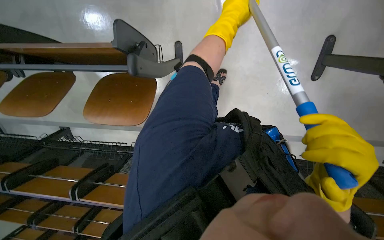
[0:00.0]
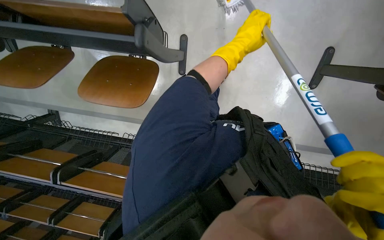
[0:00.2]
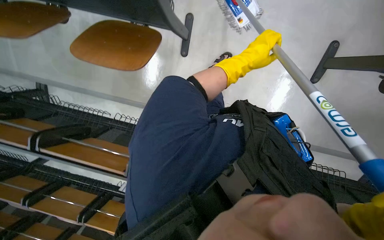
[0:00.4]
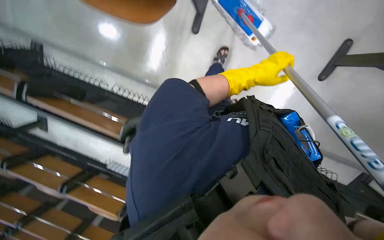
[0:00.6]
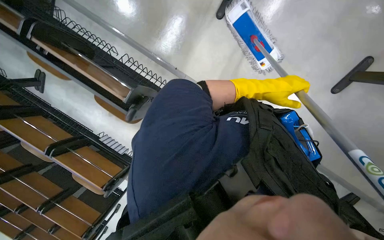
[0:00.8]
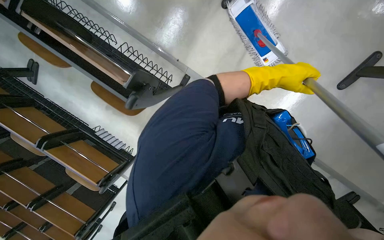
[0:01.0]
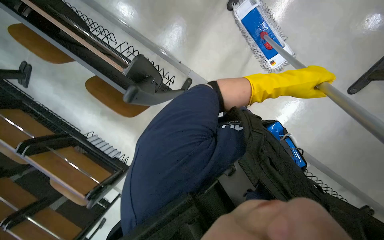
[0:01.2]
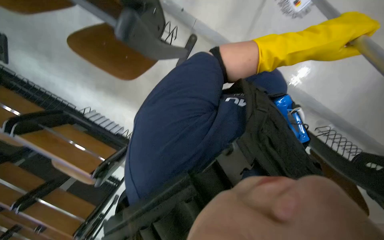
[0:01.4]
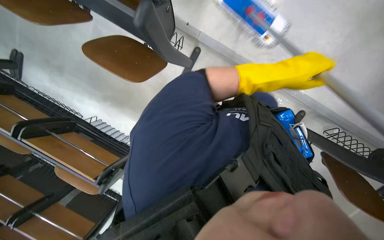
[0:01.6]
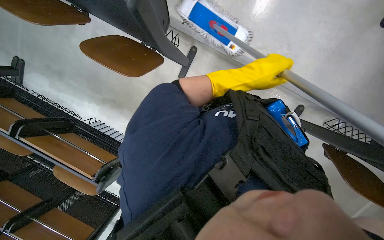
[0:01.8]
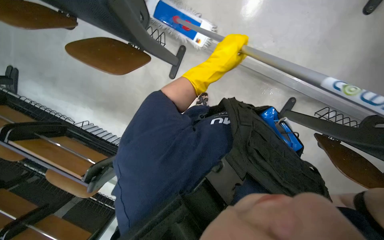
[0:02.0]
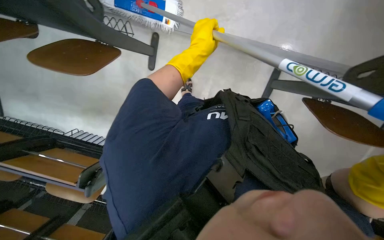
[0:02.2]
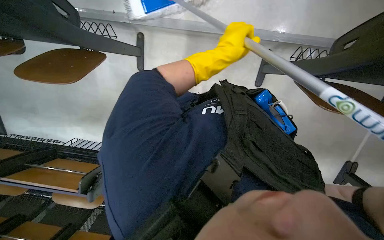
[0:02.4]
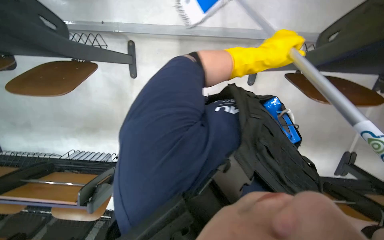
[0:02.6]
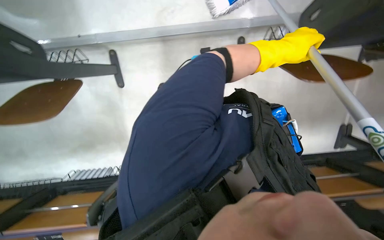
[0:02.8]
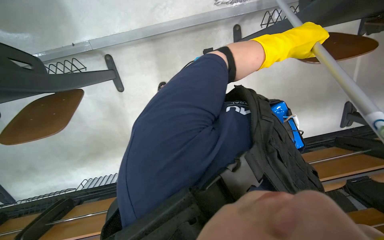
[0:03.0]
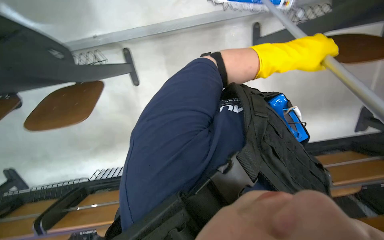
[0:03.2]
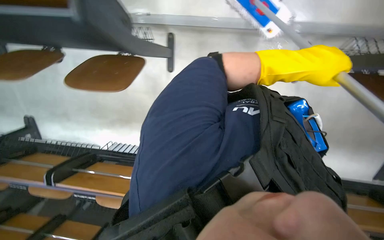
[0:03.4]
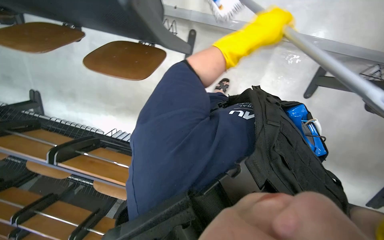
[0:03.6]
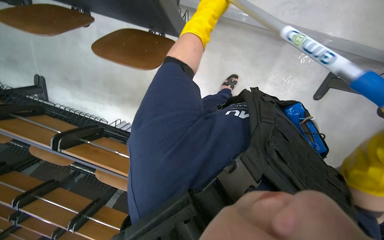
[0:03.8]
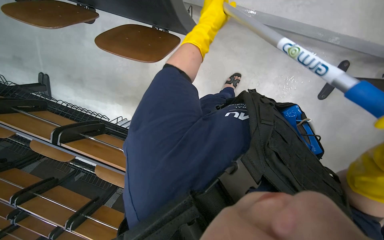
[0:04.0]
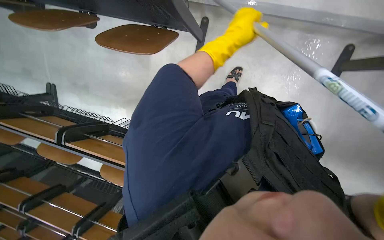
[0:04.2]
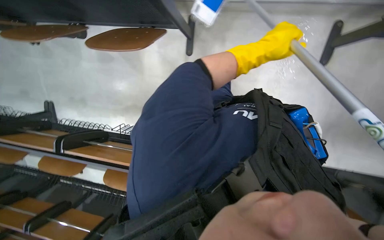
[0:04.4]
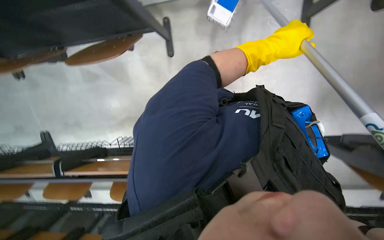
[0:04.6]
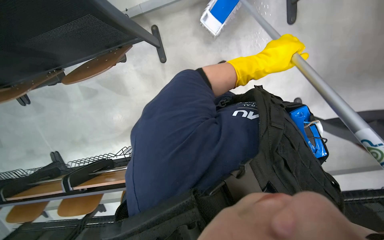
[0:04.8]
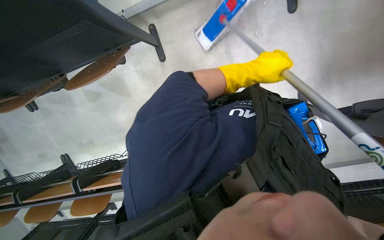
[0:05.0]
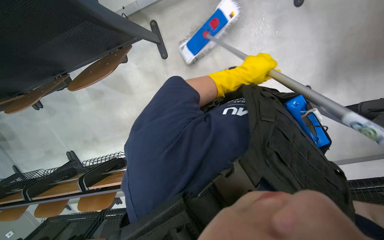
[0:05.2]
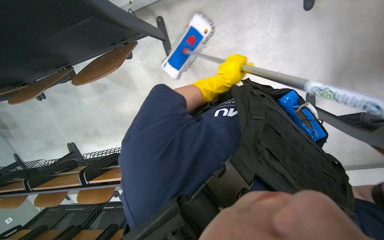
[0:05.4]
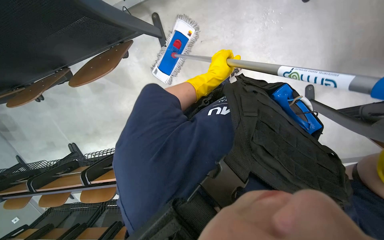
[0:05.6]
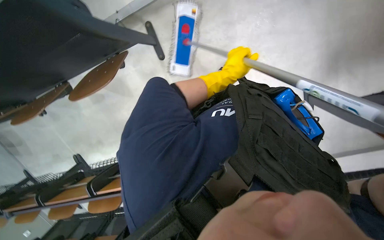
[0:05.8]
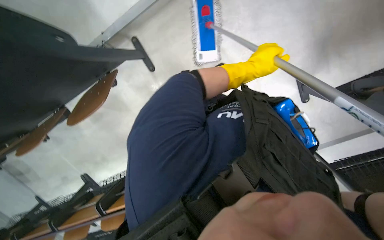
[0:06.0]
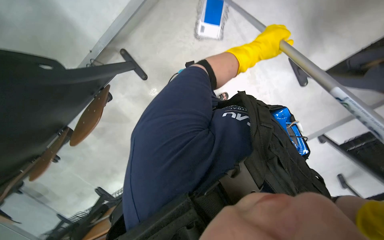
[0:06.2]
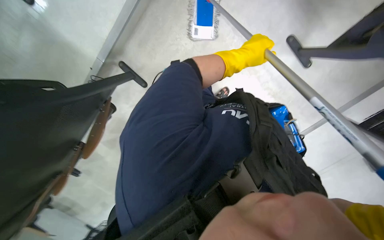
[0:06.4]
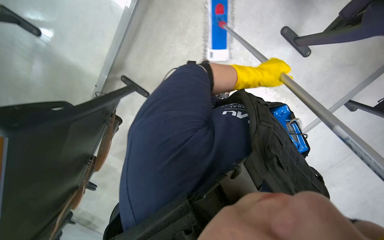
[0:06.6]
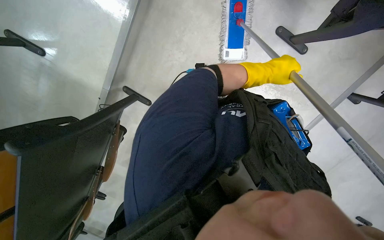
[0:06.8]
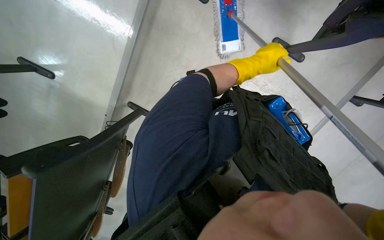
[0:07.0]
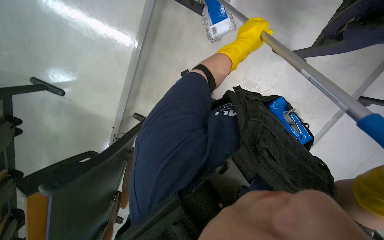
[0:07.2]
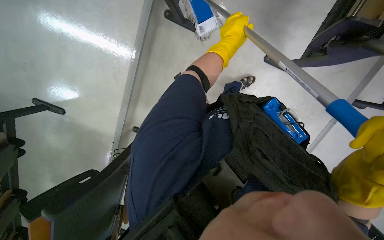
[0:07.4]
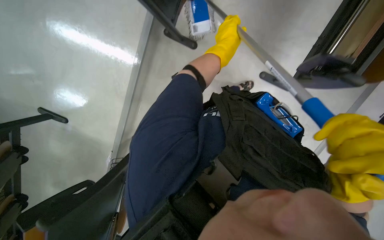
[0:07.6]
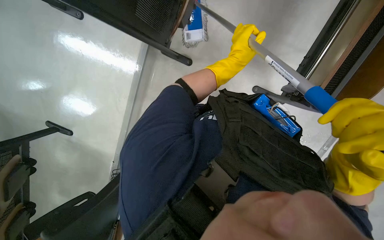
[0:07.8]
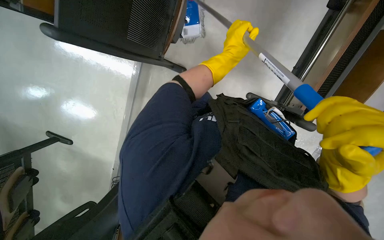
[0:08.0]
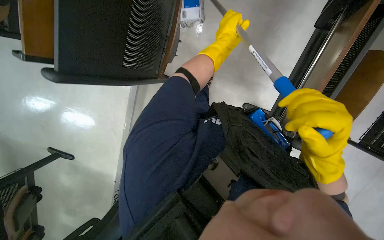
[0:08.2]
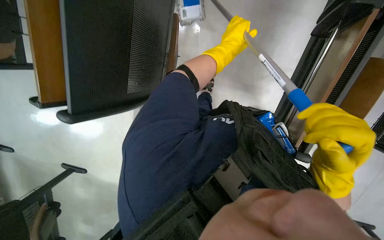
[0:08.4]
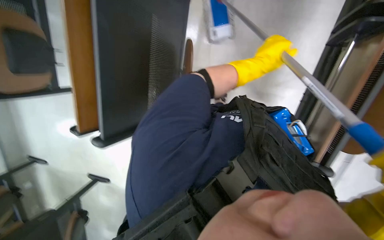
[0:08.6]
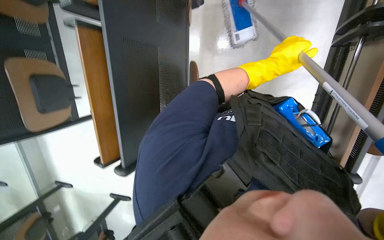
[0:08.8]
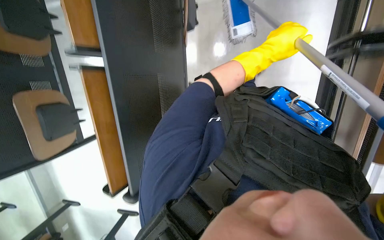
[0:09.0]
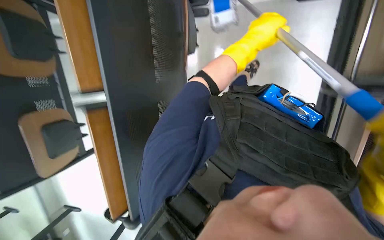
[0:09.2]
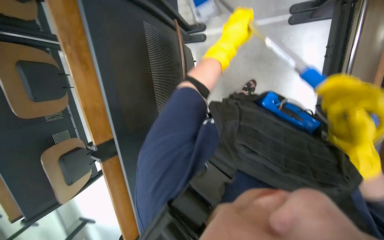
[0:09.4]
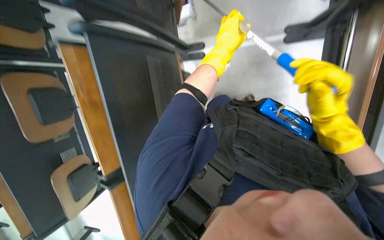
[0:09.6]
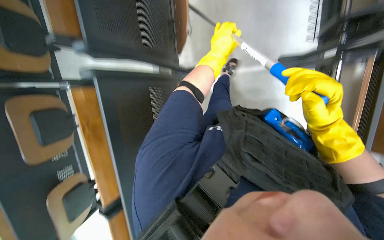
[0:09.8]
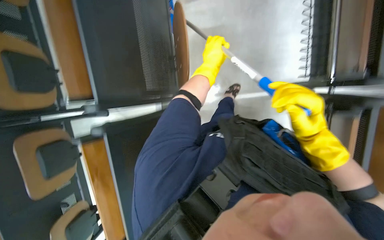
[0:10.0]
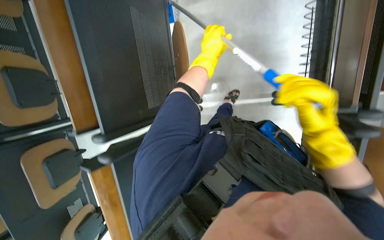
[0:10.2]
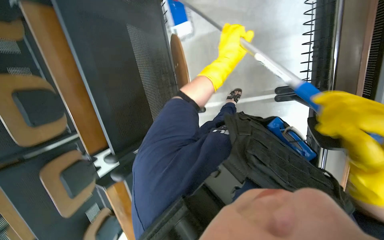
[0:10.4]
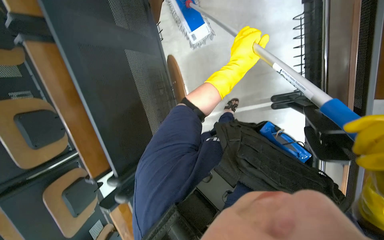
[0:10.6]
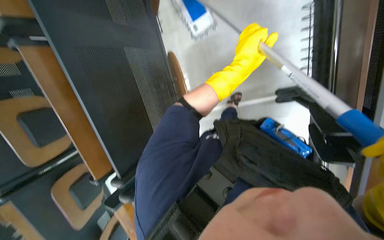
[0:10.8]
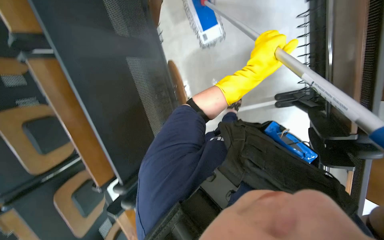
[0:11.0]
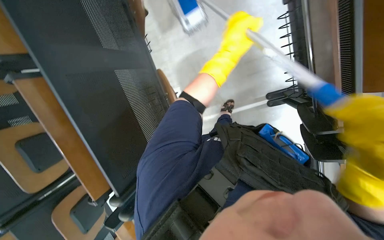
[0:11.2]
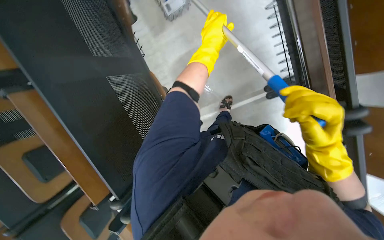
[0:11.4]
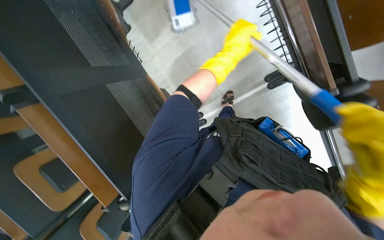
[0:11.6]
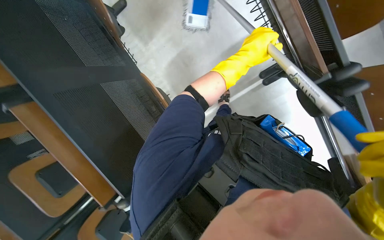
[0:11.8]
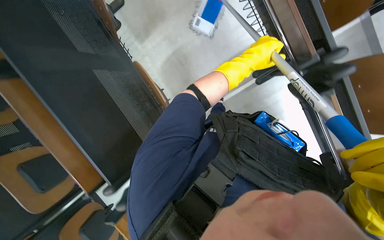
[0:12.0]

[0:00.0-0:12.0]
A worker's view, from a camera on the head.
Job: mopping floor.
The whole recording: Mopping lecture hall floor. The worker mops the floor in the lecture hall, moving chairs and other items as needed to clean the area.
0:00.0 to 0:01.6: The camera is carried approximately 60 cm. The scene turns some 35 degrees clockwise in the picture.
0:01.6 to 0:03.0: The scene rotates counterclockwise by about 40 degrees. The left hand travels to the left and back again, roughly 10 cm each way.
0:03.0 to 0:04.4: The left hand goes to the left and returns, roughly 40 cm each way.
0:04.4 to 0:06.0: The scene turns roughly 35 degrees counterclockwise in the picture.
0:06.0 to 0:07.6: The scene rotates counterclockwise by some 30 degrees. The left hand moves up the picture, about 20 cm.
0:07.6 to 0:09.0: The view tilts some 15 degrees upward. The left hand goes some 25 cm nearer to the camera.
0:09.0 to 0:10.4: The wearer looks some 15 degrees further upward.
0:10.4 to 0:12.0: The left hand is displaced to the right and nearer to the camera by some 15 cm.

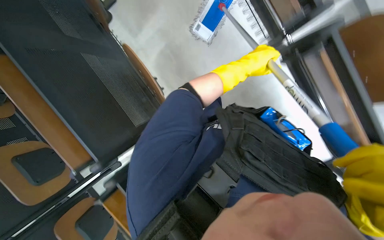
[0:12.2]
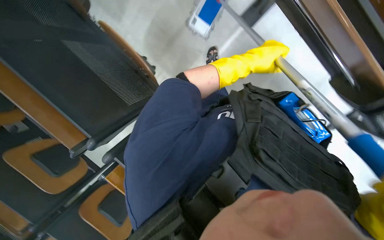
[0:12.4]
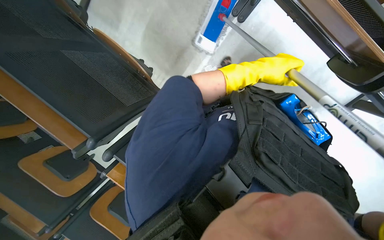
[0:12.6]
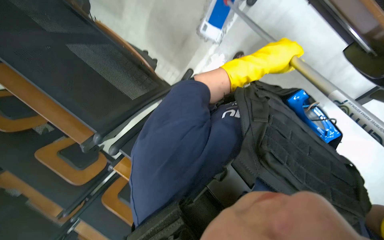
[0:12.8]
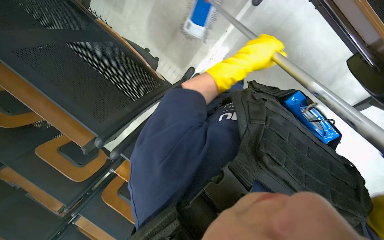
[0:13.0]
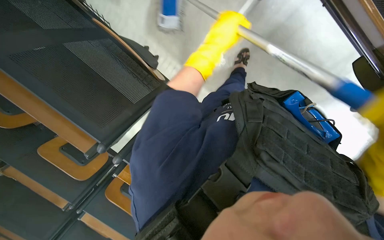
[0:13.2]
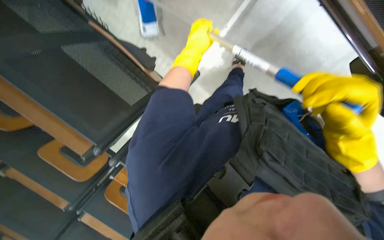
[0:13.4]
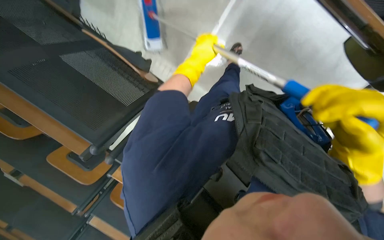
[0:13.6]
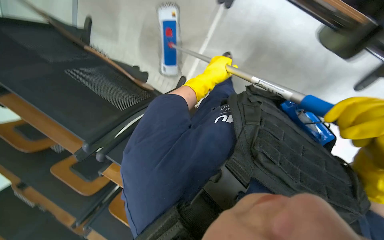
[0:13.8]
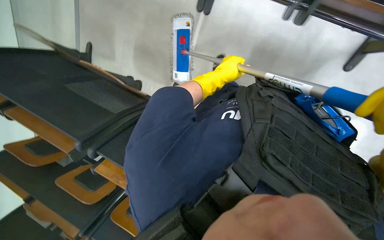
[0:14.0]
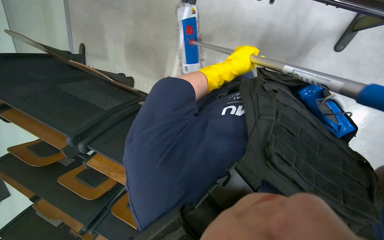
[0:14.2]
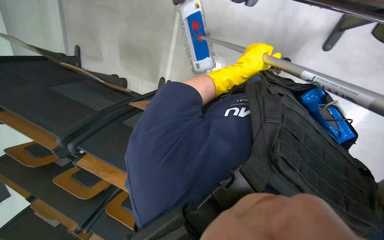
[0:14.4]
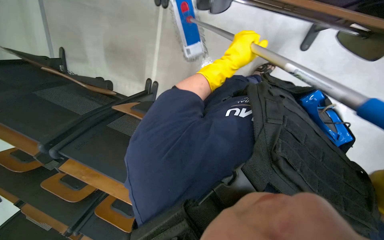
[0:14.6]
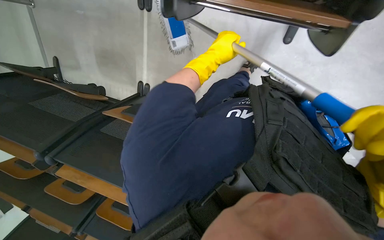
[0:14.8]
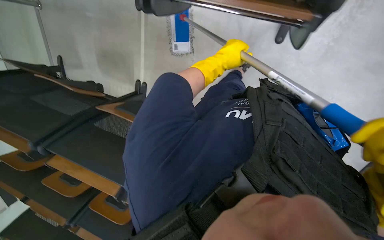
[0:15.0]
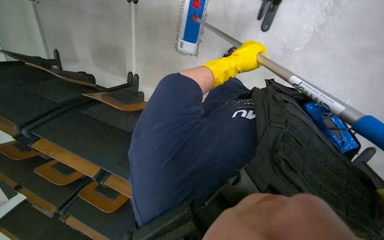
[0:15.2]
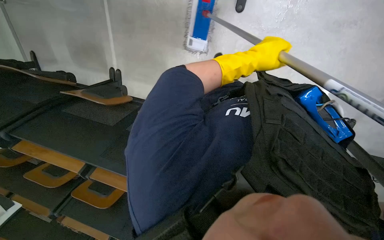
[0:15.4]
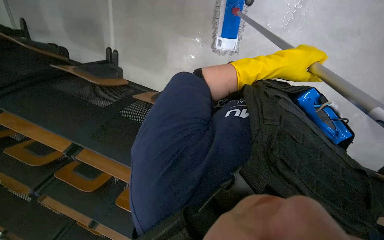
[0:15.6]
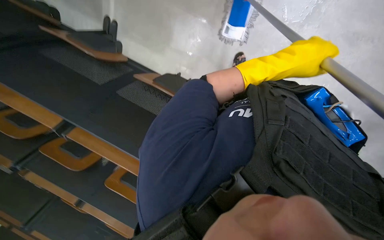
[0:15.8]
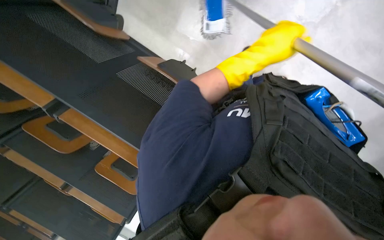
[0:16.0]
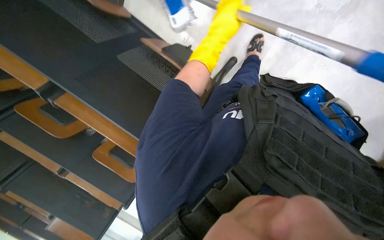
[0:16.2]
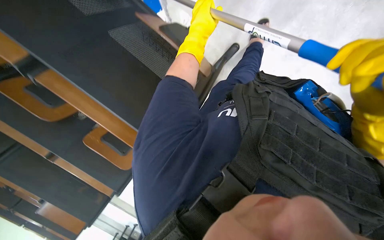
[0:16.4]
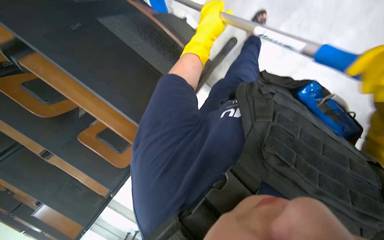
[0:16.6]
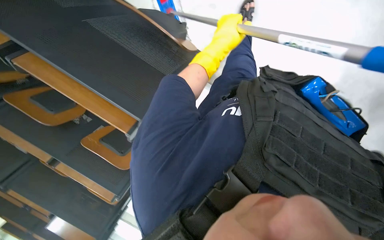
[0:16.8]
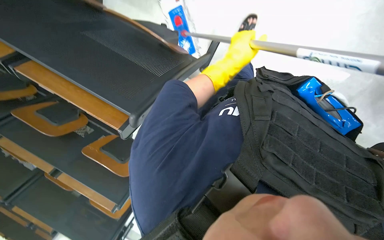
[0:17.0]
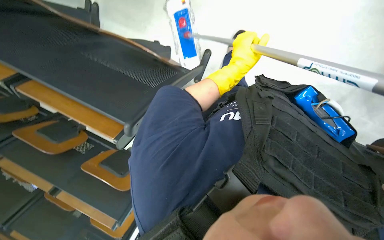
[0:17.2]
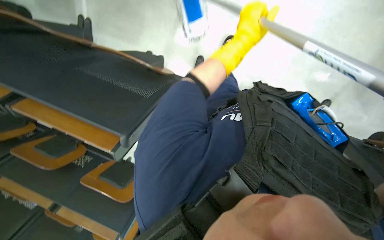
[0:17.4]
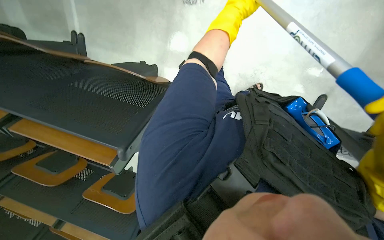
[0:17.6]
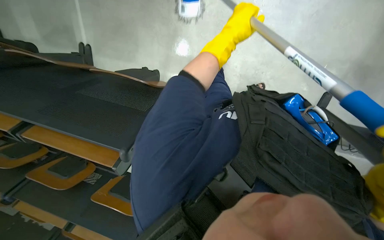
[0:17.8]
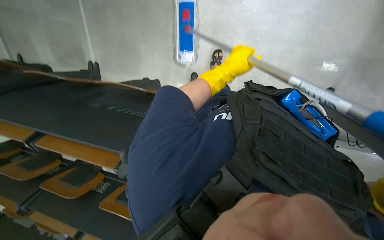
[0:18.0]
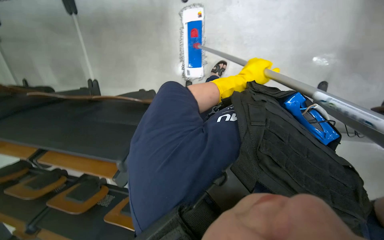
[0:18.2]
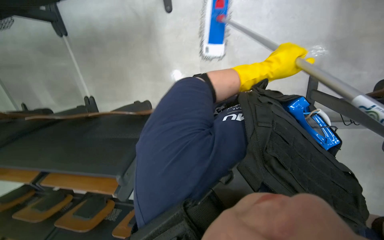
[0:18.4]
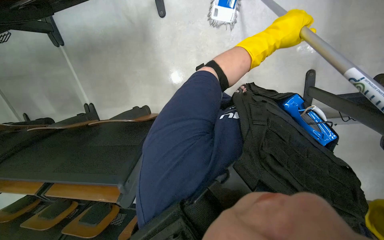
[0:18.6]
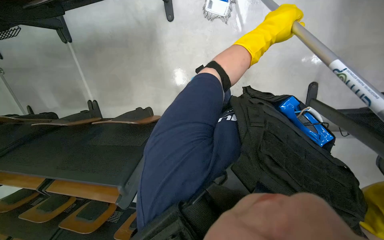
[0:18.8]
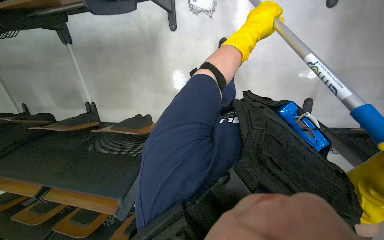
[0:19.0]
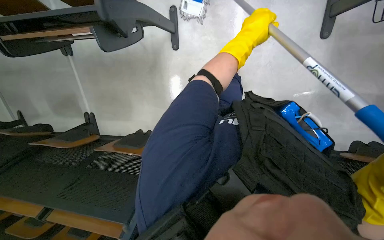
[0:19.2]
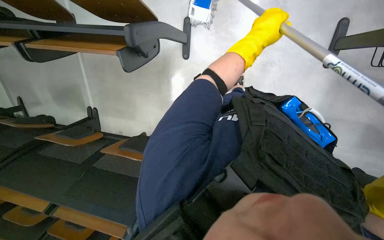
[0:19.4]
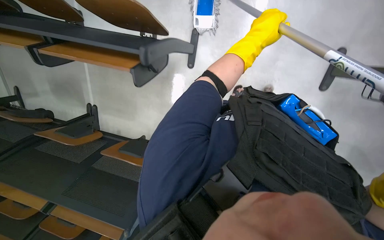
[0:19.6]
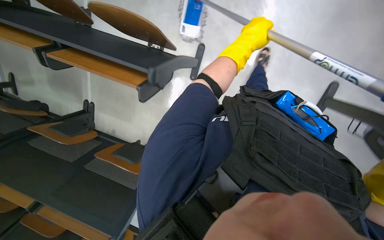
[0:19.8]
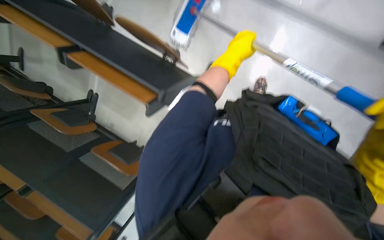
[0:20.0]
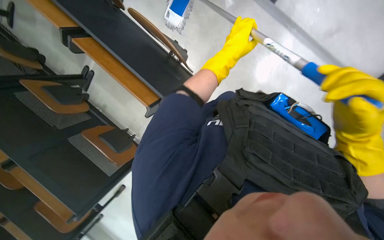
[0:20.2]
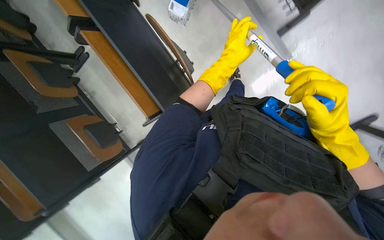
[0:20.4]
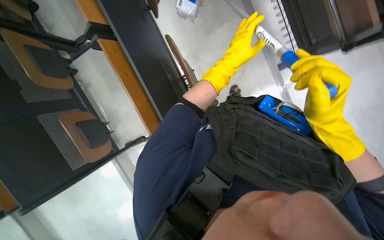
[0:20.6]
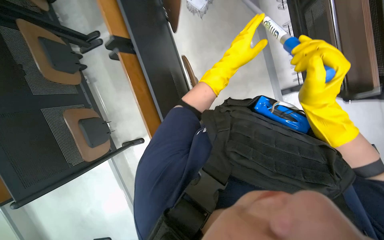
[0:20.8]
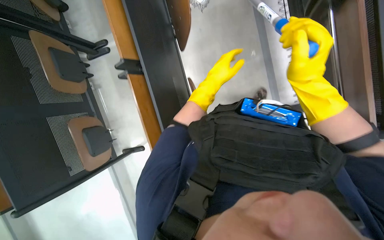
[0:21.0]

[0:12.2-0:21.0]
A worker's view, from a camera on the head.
Job: mopping floor.
The whole recording: Mopping lecture hall floor. The worker mops the floor in the lecture hall, moving chairs and other items as needed to clean the area.
0:12.2 to 0:13.6: The left hand moves to the left, approximately 15 cm.
0:13.6 to 0:15.2: The left hand moves to the right, roughly 10 cm.
0:15.2 to 0:16.6: Everything in view rotates some 25 degrees clockwise. The left hand travels to the left by roughly 20 cm.
0:16.6 to 0:18.0: The left hand goes up and down the picture, about 20 cm each way, reversing 2 times.
0:18.0 to 0:19.6: The left hand is displaced up the picture by approximately 20 cm.
0:19.6 to 0:21.0: The head travels about 40 cm. The view swings roughly 15 degrees to the right. The scene rotates clockwise by roughly 55 degrees.
